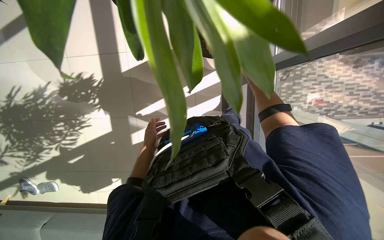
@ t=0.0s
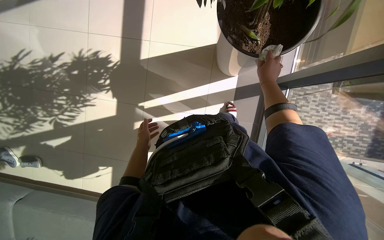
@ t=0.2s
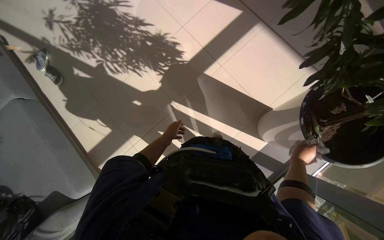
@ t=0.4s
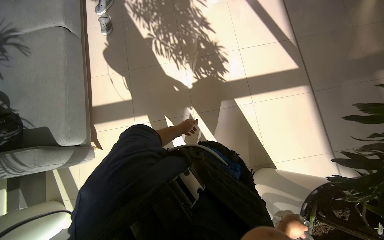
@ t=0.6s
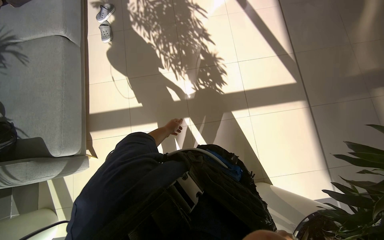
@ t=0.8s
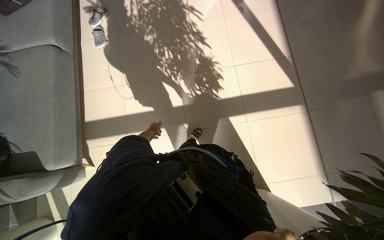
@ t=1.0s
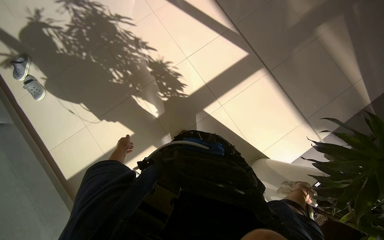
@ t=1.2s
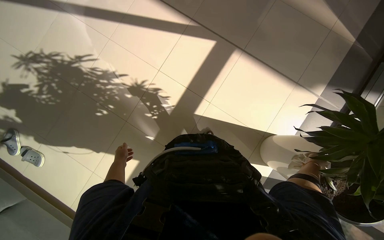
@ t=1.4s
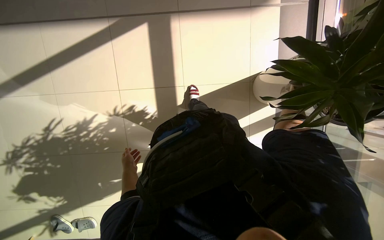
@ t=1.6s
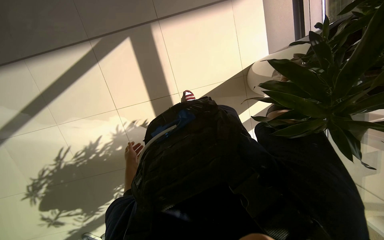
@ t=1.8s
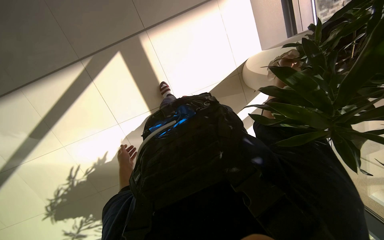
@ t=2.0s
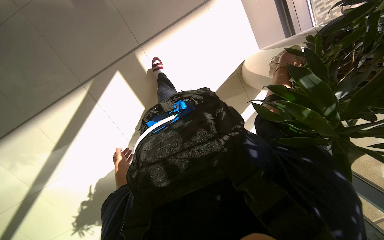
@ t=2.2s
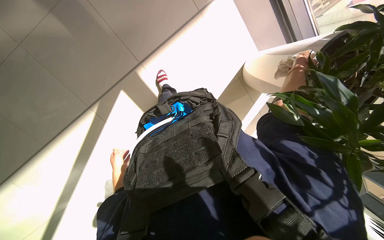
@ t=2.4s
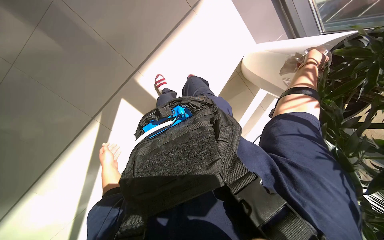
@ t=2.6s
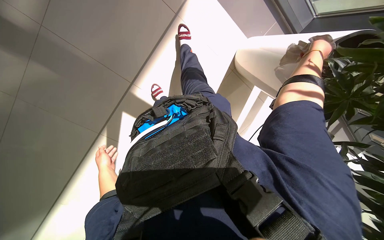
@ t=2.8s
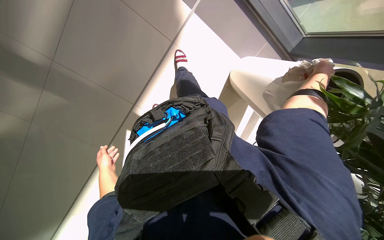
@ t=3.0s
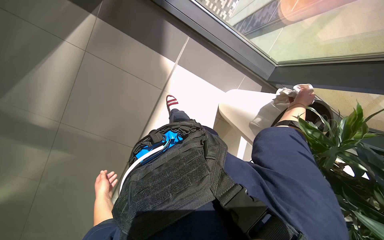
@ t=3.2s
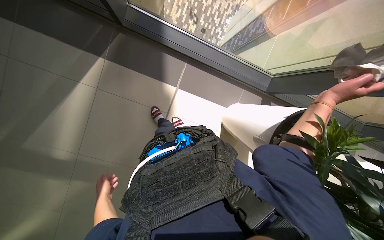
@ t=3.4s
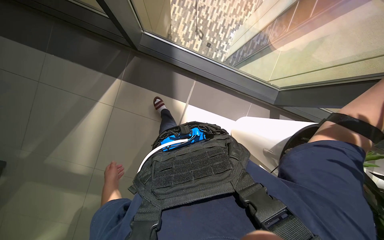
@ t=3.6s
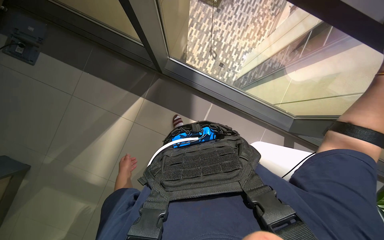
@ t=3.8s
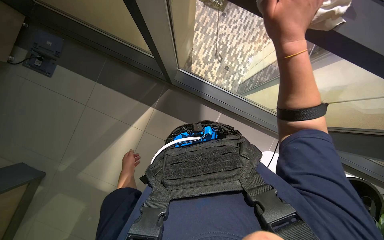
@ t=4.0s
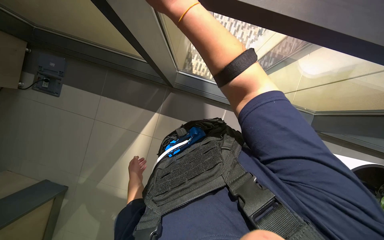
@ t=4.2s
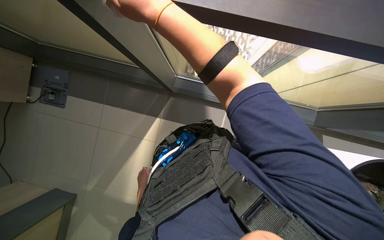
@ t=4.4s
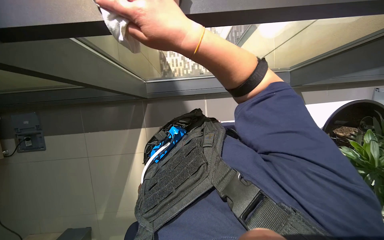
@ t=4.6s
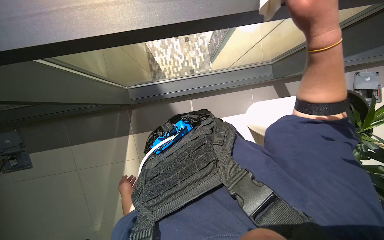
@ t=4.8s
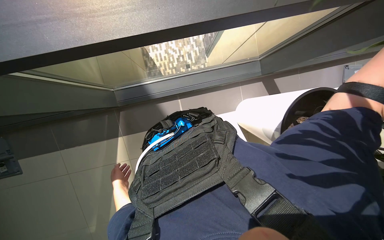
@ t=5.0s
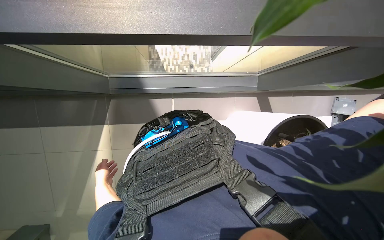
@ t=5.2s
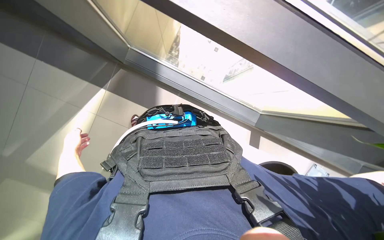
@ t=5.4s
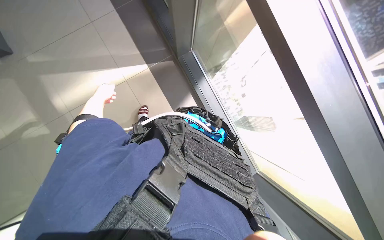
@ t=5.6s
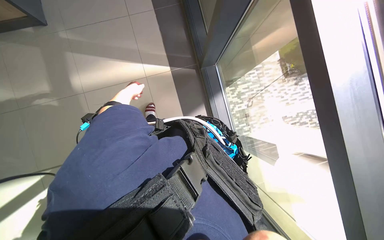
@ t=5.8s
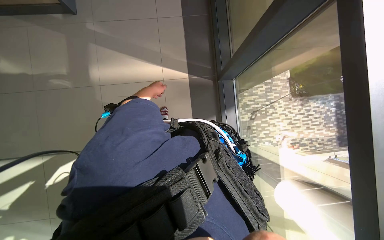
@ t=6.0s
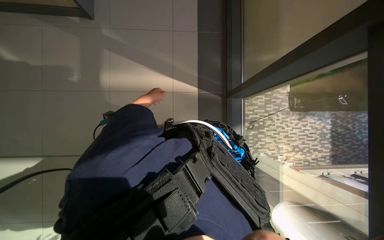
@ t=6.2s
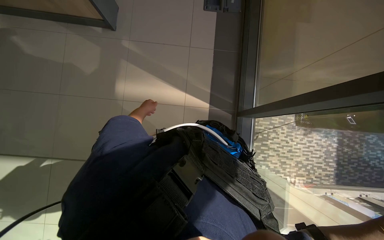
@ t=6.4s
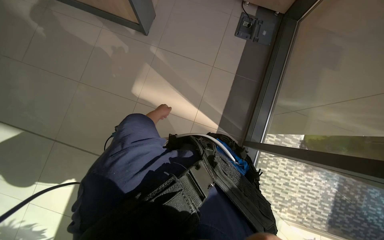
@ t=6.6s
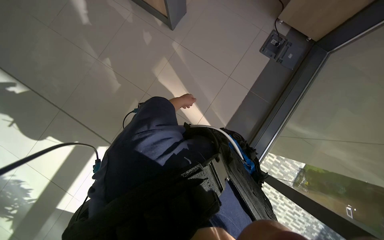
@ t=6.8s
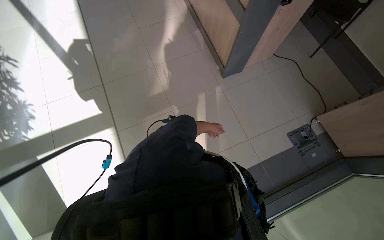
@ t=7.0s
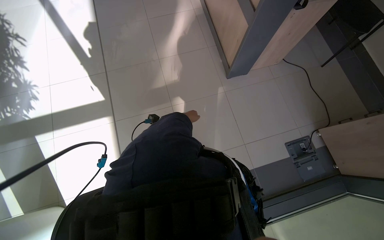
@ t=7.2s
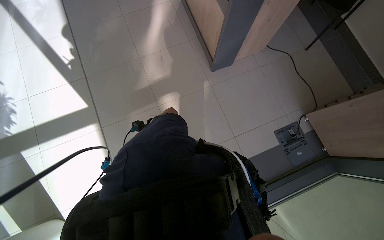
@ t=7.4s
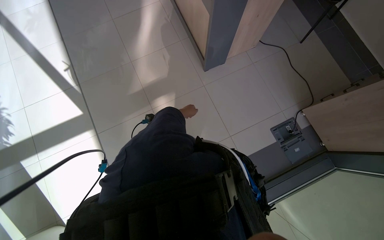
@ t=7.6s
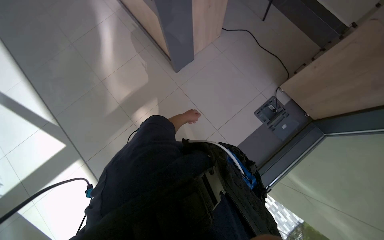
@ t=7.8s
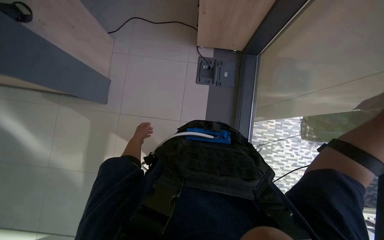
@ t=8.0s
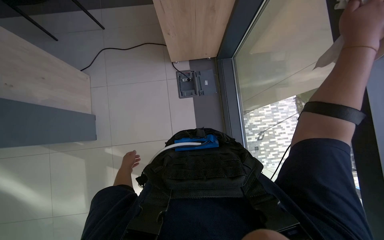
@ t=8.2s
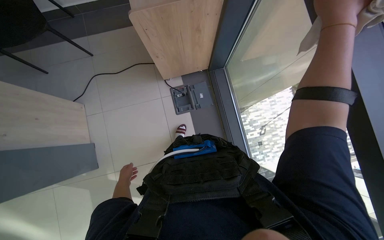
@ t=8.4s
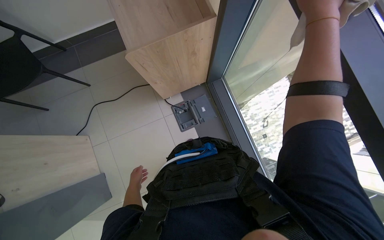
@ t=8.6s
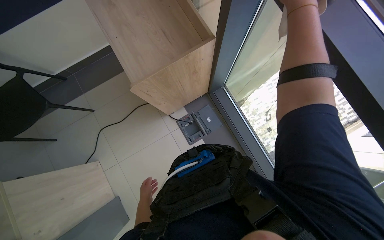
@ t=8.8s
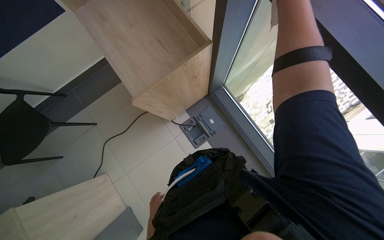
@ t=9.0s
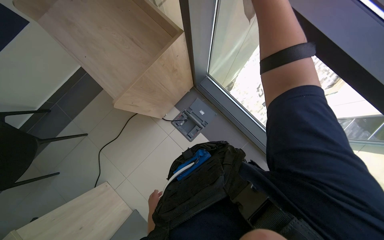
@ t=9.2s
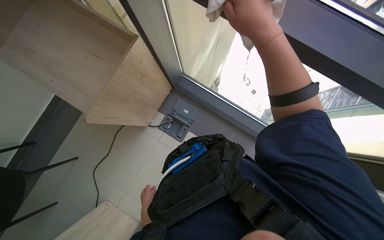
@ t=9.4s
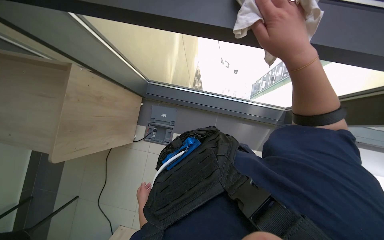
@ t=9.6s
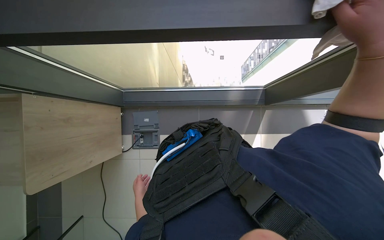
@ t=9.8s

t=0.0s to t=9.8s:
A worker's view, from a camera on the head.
Job: cleaning windows.
The whole recording: Wiping glass window frame. The worker wipes the glass window frame with a white cloth.
t=0.0s to t=1.4s: The camera travels roughly 40 cm. The scene rotates clockwise by approximately 35 degrees.
t=1.4s to t=2.8s: The camera travels roughly 50 cm. The view tilts some 15 degrees downward. The scene turns about 75 degrees counterclockwise in the picture.
t=2.8s to t=4.2s: The camera sweeps to the left, by approximately 15 degrees. The wearer looks roughly 35 degrees further upward.
t=5.6s to t=7.0s: The camera travels roughly 1.5 m. The view tilts roughly 25 degrees upward. The scene rotates clockwise by roughly 95 degrees.
t=7.0s to t=8.4s: The wearer moves about 60 cm. The scene rotates counterclockwise by roughly 90 degrees.
t=8.4s to t=9.8s: The scene turns about 80 degrees counterclockwise in the picture.

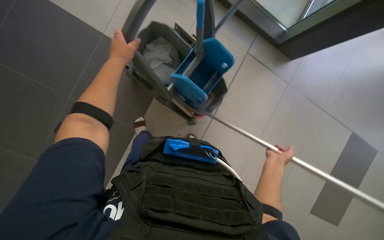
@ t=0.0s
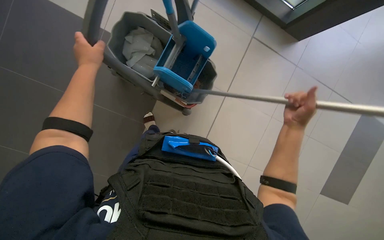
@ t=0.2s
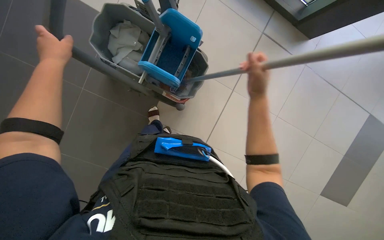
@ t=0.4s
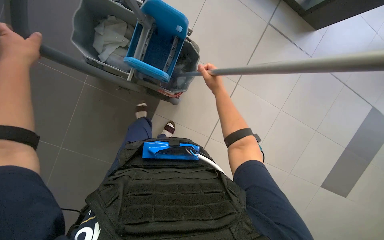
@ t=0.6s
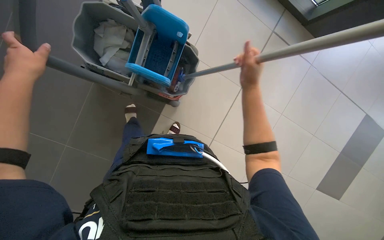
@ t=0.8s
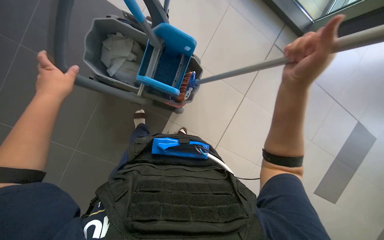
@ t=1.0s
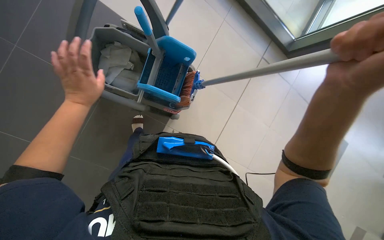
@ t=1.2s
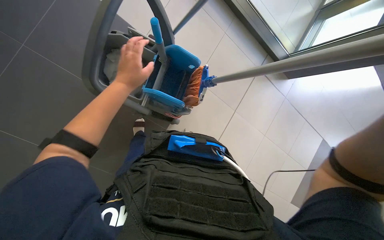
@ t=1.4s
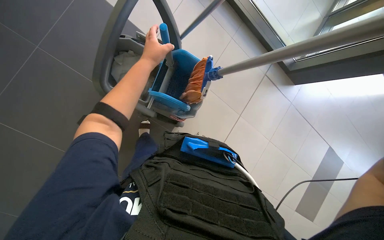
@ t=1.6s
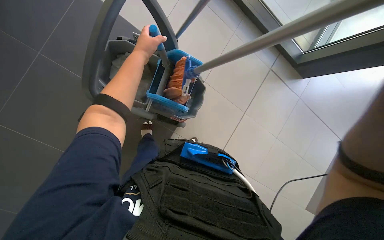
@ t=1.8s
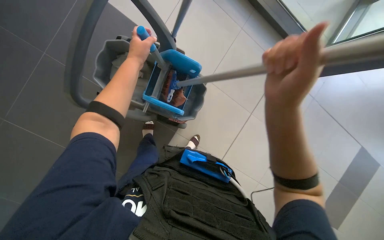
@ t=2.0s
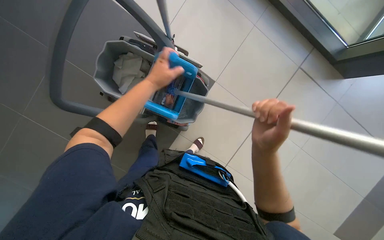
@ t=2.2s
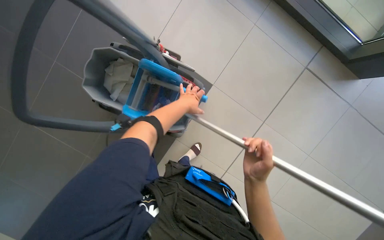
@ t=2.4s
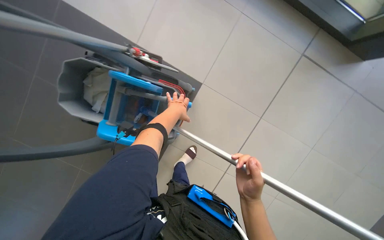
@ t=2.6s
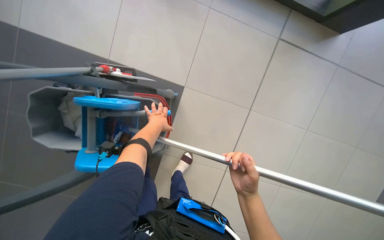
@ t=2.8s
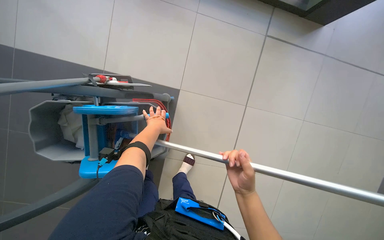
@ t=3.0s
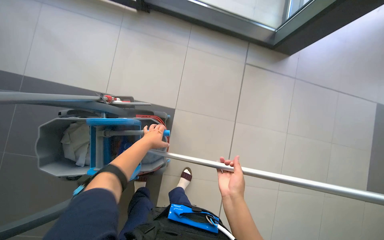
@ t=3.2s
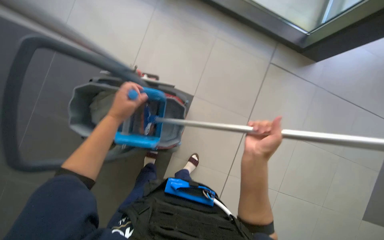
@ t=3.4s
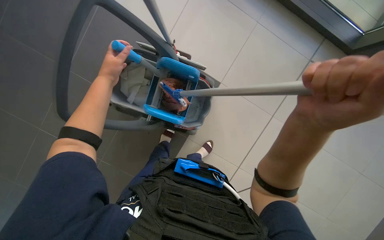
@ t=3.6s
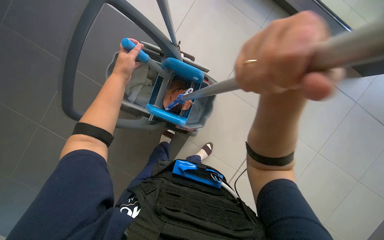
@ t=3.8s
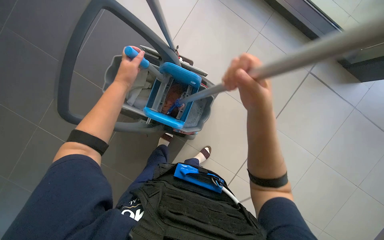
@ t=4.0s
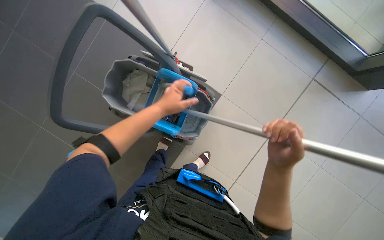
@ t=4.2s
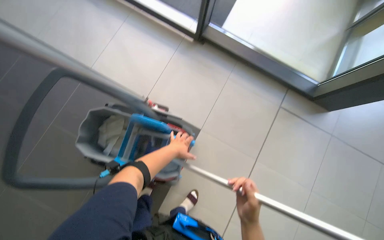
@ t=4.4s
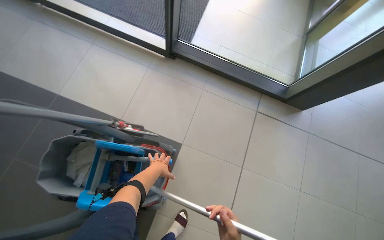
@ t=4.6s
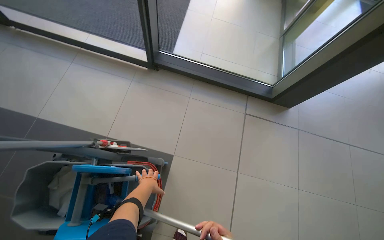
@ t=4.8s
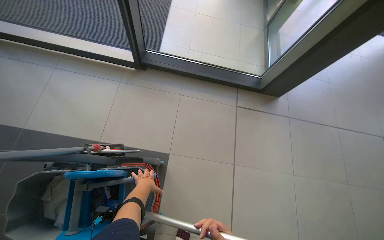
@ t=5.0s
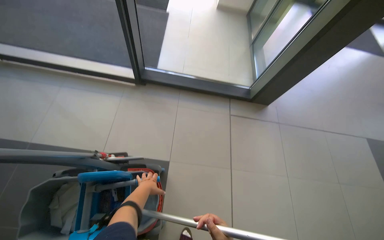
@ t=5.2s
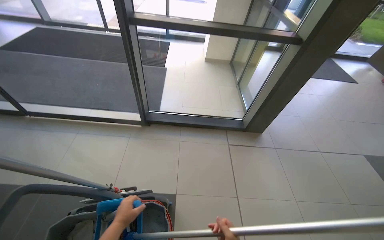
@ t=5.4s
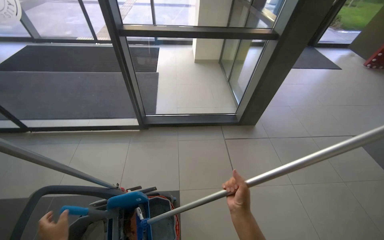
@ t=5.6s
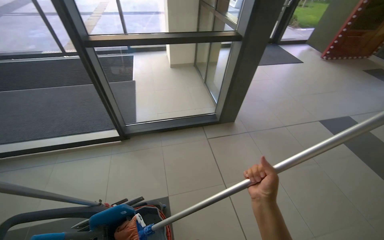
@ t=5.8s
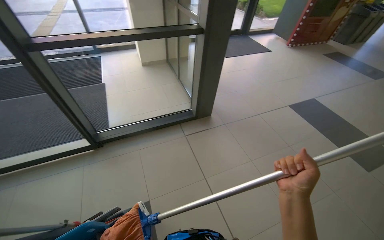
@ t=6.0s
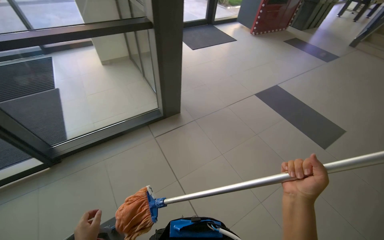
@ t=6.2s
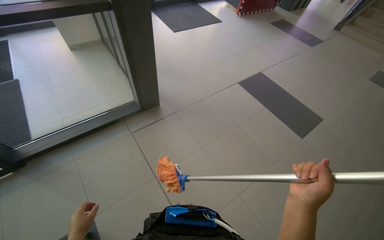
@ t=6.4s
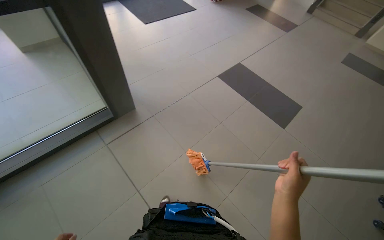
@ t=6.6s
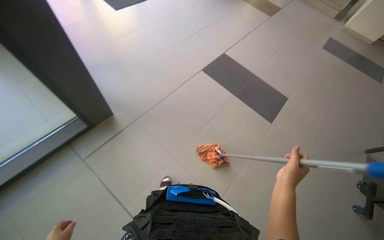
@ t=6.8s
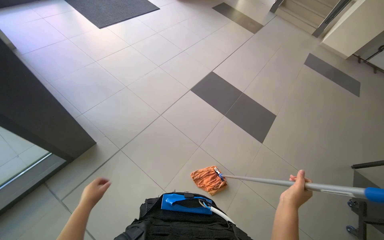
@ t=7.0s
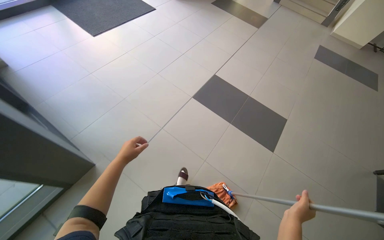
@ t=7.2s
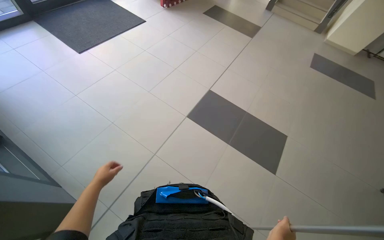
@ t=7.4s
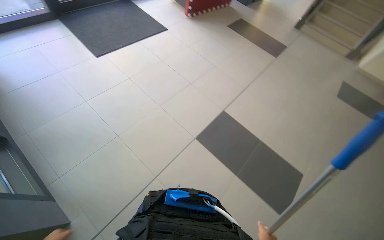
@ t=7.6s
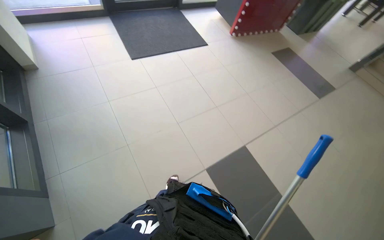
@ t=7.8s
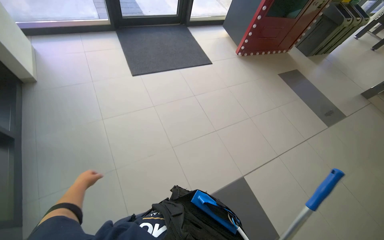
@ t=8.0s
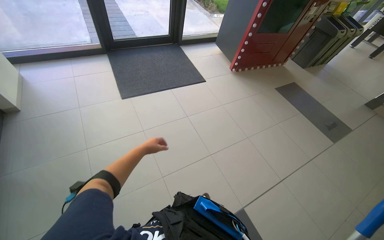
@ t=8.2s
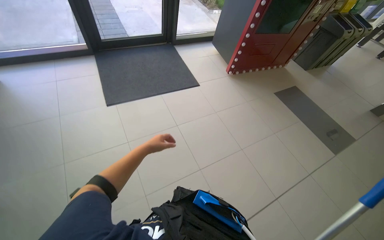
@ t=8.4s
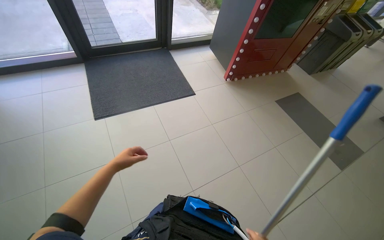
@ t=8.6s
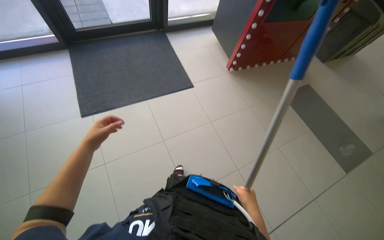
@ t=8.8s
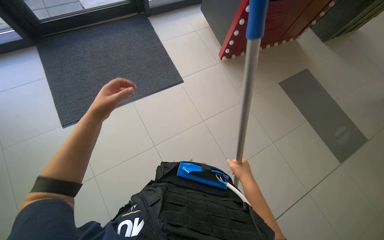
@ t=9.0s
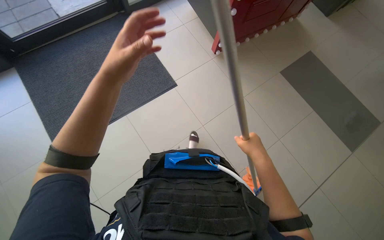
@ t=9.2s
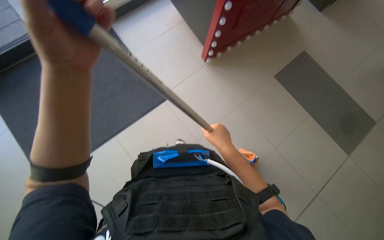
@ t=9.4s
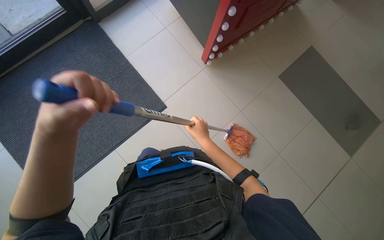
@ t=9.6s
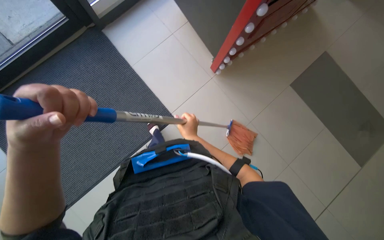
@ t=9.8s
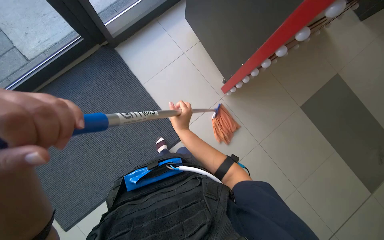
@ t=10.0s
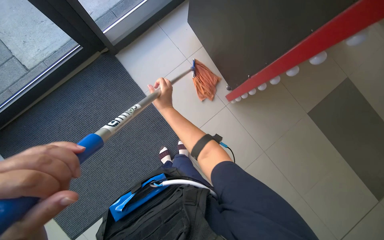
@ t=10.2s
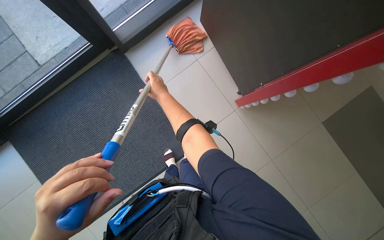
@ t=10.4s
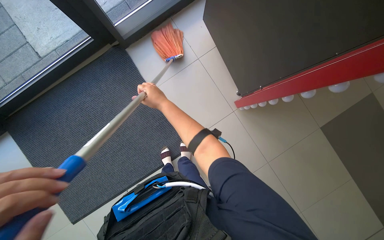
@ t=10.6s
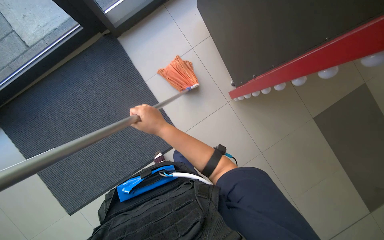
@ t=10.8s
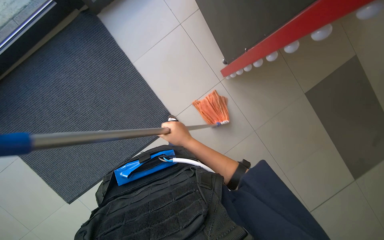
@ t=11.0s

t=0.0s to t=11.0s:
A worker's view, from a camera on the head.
Job: mopping floor.
The whole recording: Mopping tiled floor. The worker mops the tiled floor using a long-handled mop.
t=1.6s to t=3.2s: Everything in view rotates about 30 degrees counterclockwise.
t=3.2s to t=4.8s: The view tilts roughly 20 degrees upward.
t=4.8s to t=6.2s: The head travels roughly 60 cm. The head rotates roughly 45 degrees to the right. The view tilts roughly 20 degrees upward.
t=6.2s to t=7.8s: The camera travels some 1.5 m.
t=7.8s to t=9.4s: The wearer moves some 2 m. The view tips downward by approximately 20 degrees.
t=9.4s to t=11.0s: The wearer moves approximately 60 cm.
